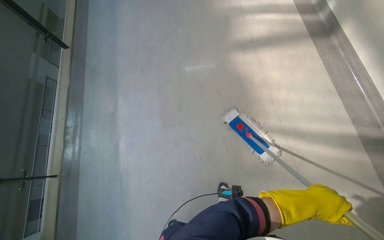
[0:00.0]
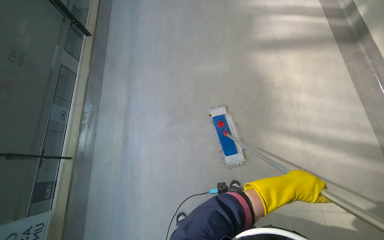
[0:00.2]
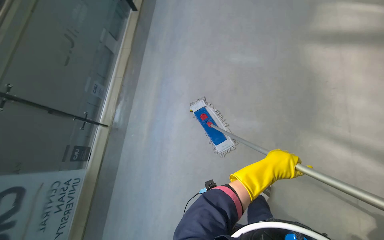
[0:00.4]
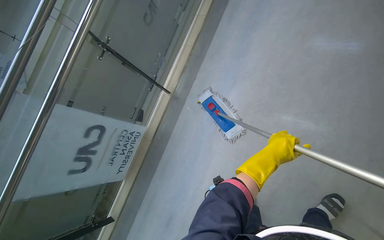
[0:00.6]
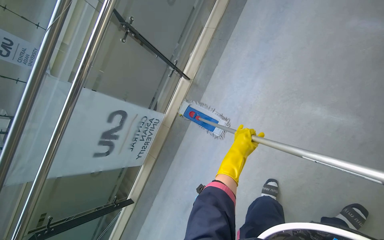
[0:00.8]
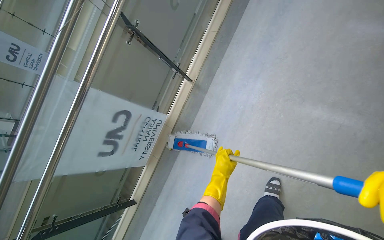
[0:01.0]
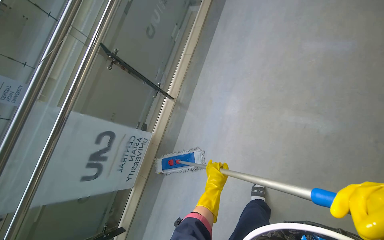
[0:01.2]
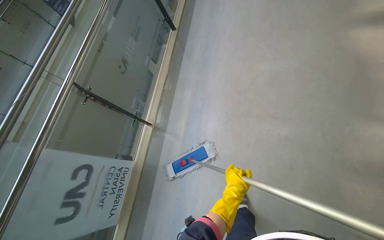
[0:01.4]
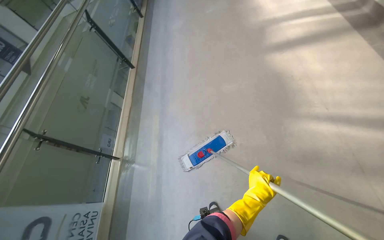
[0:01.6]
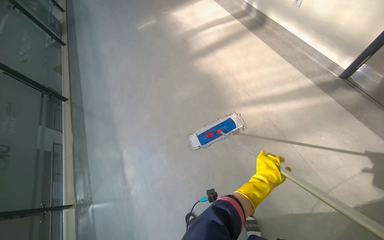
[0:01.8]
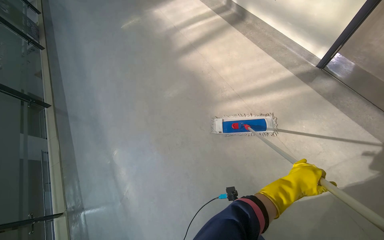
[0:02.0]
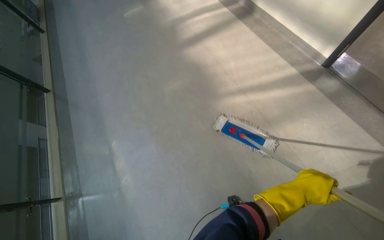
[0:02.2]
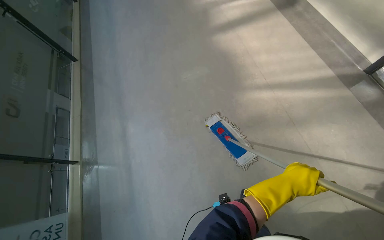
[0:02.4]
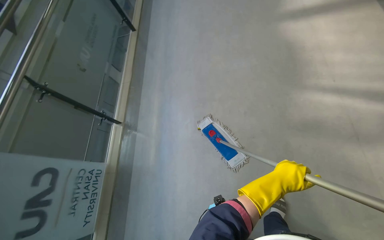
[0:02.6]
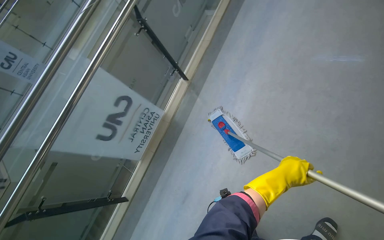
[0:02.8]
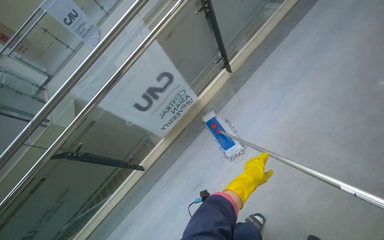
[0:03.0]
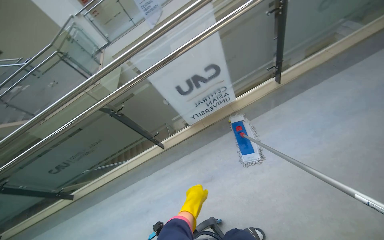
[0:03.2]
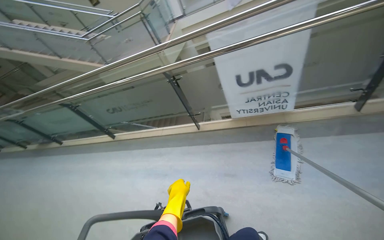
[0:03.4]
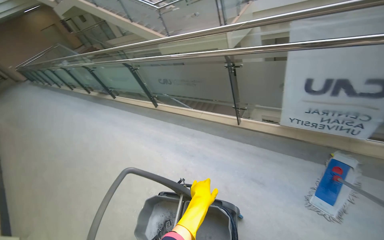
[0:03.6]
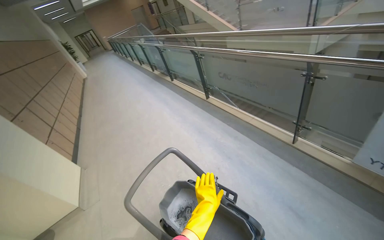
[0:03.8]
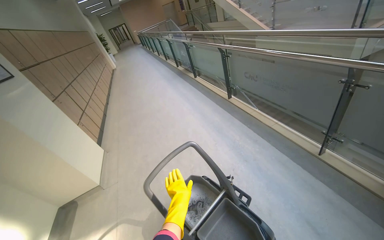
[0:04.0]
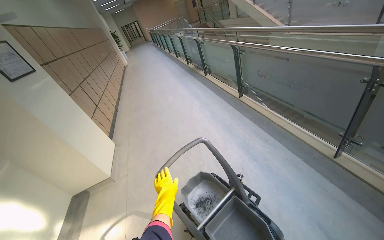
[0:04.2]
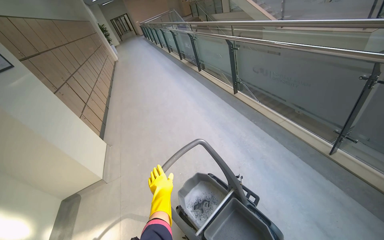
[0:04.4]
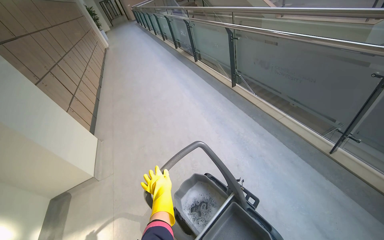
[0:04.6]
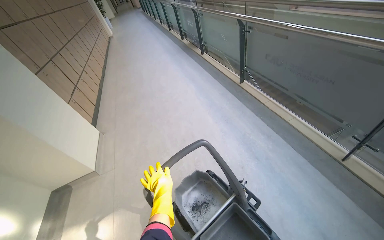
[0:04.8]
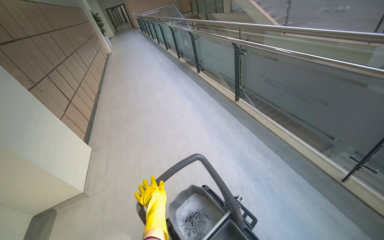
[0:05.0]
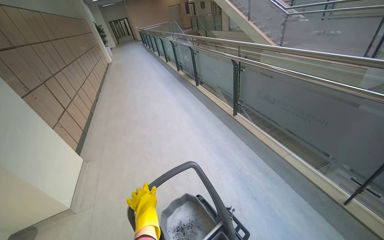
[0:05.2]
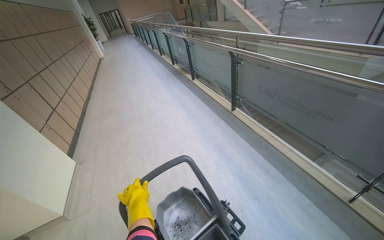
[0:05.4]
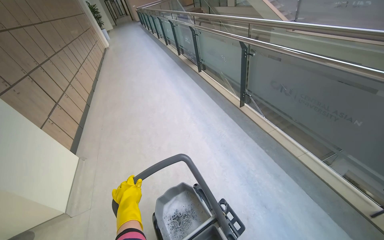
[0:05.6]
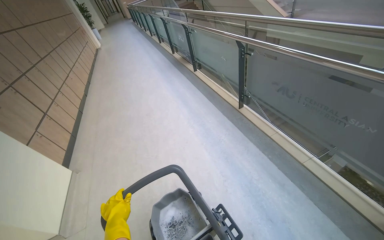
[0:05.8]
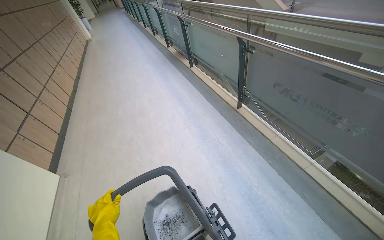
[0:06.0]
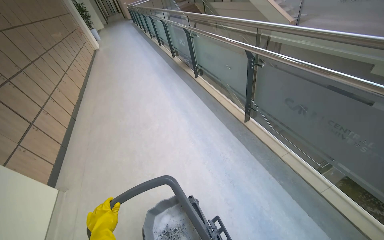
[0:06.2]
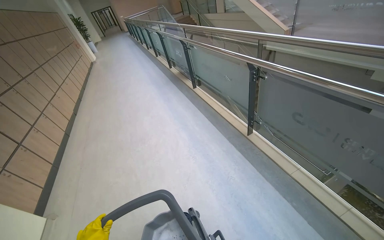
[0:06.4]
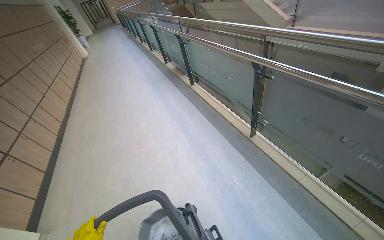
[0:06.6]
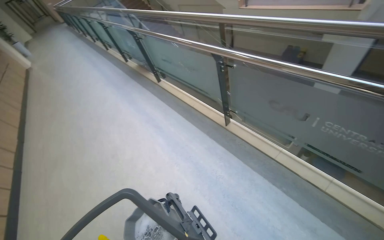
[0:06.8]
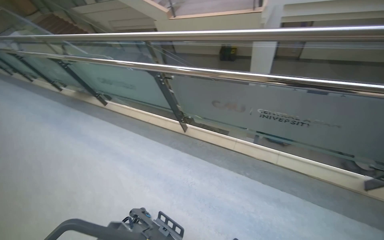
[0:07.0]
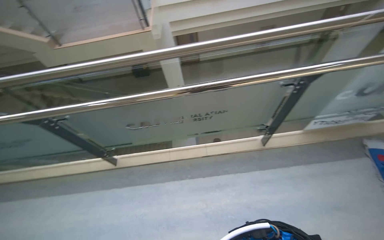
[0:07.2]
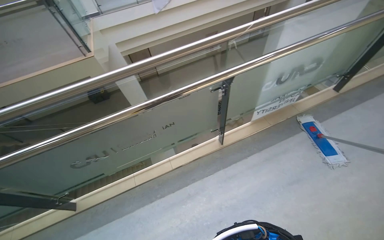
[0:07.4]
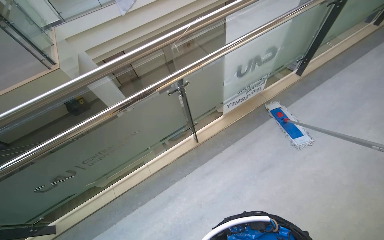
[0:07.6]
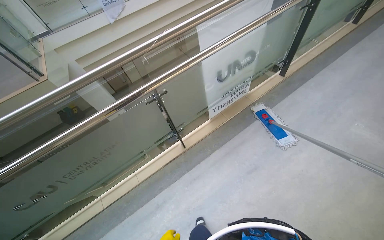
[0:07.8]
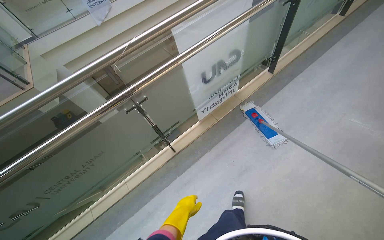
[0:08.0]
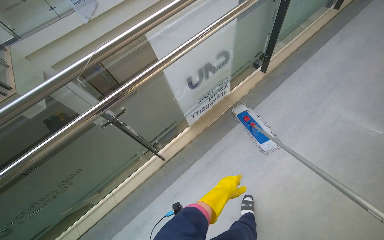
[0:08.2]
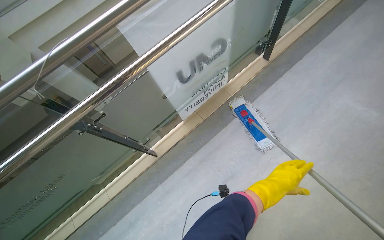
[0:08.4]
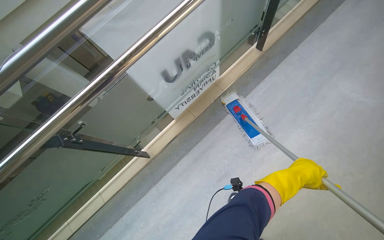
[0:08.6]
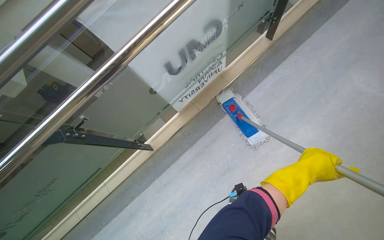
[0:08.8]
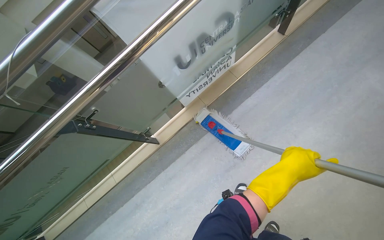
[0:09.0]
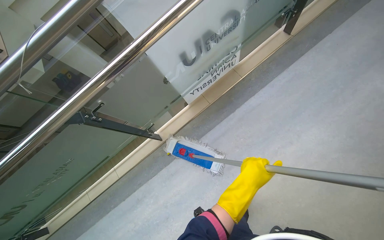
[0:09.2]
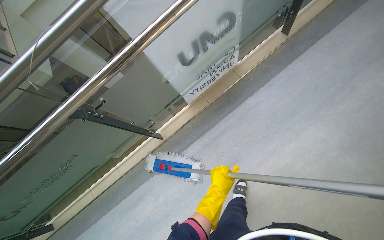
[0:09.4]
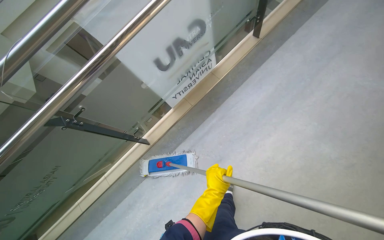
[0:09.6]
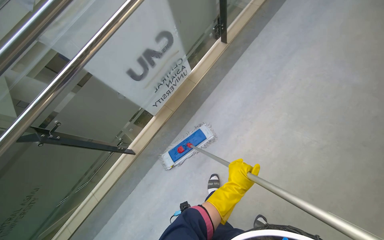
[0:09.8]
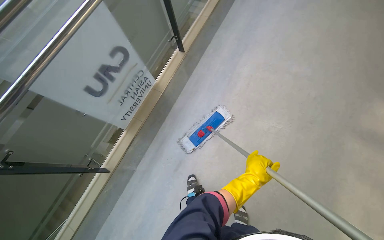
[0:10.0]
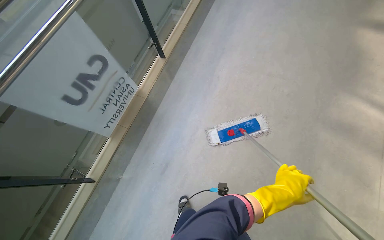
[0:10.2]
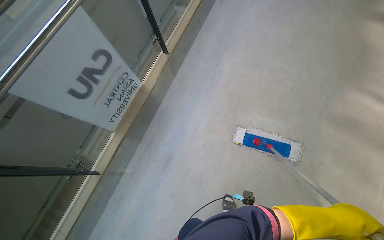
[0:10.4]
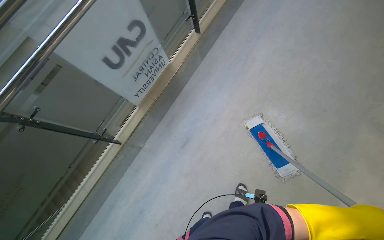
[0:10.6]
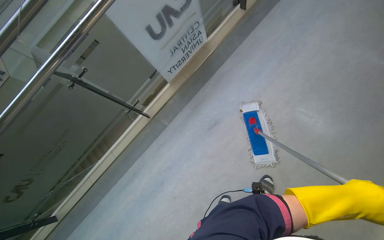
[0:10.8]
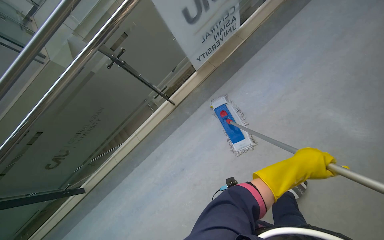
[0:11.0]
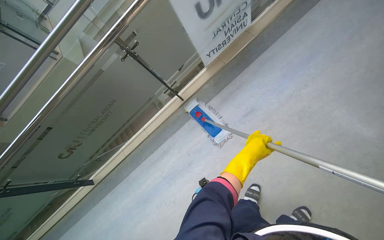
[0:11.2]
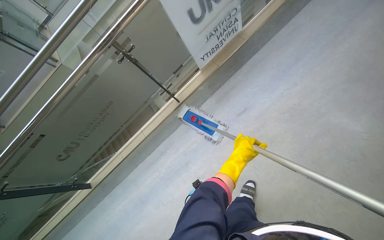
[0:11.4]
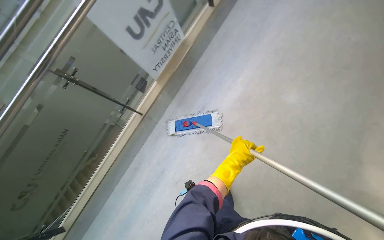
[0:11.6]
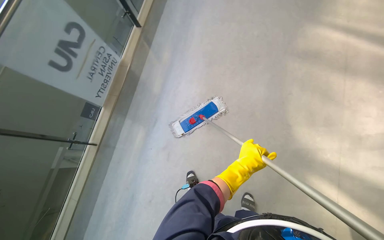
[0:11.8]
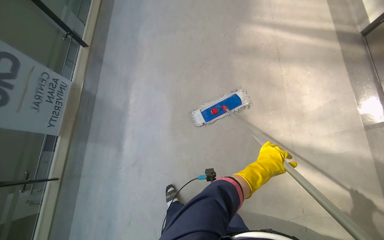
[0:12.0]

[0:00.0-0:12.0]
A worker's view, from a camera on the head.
Job: mopping floor.
The whole recording: Mopping hallway floor. The worker mops the hallway floor using a flat mop and a bucket.
0:00.0 to 0:01.6: The head travels some 50 cm. The view swings roughly 20 degrees to the left. The wearer looks approximately 20 degrees further upward.
0:01.6 to 0:03.0: The camera travels approximately 40 cm. The head turns to the left by some 50 degrees. The wearer looks roughly 20 degrees further downward.
0:03.0 to 0:04.4: The camera is carried approximately 40 cm. The wearer looks approximately 105 degrees further to the left. The view tips downward by about 15 degrees.
0:04.4 to 0:06.0: The camera travels some 60 cm.
0:06.0 to 0:07.6: The wearer looks some 95 degrees further to the right.
0:07.6 to 0:09.0: The camera travels roughly 70 cm. The view tips downward by about 20 degrees.
0:09.0 to 0:10.4: The wearer moves roughly 60 cm. The head rotates approximately 25 degrees to the right. The wearer looks approximately 15 degrees further upward.
0:10.4 to 0:12.0: The head travels some 50 cm.

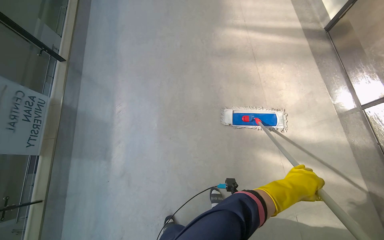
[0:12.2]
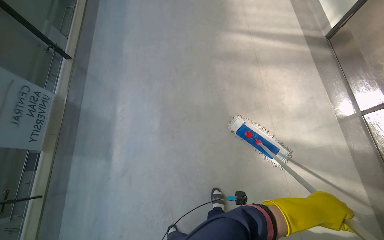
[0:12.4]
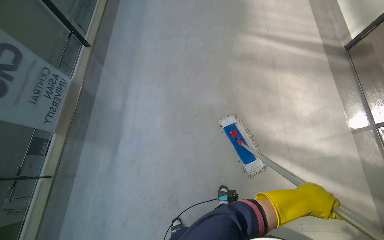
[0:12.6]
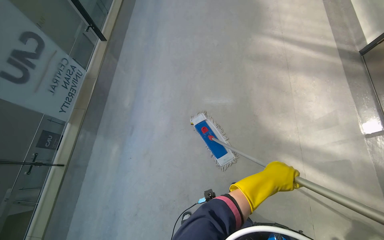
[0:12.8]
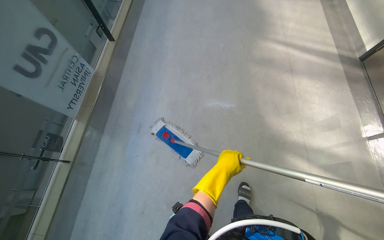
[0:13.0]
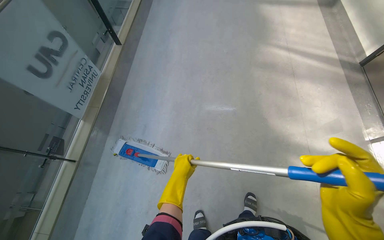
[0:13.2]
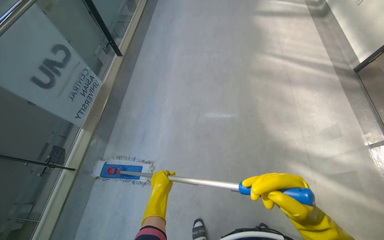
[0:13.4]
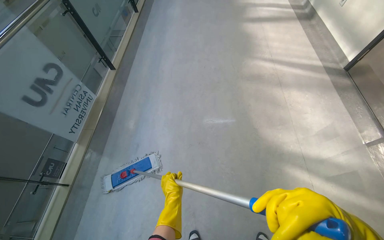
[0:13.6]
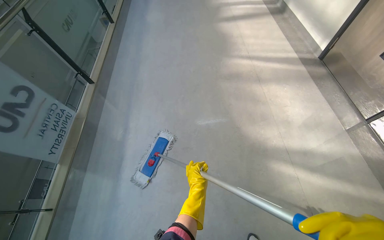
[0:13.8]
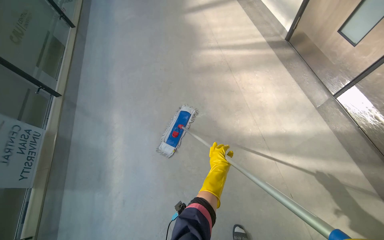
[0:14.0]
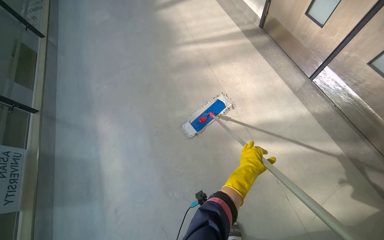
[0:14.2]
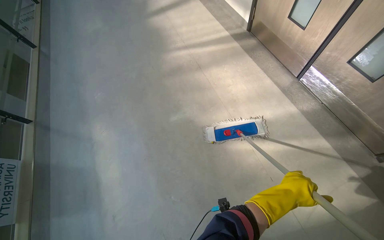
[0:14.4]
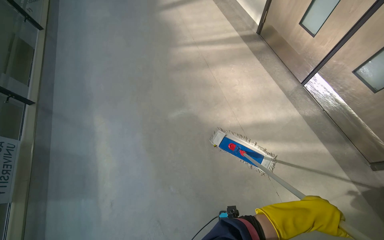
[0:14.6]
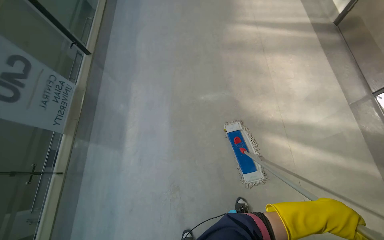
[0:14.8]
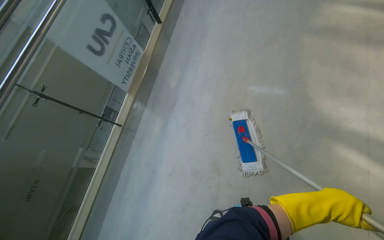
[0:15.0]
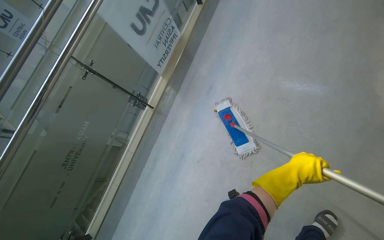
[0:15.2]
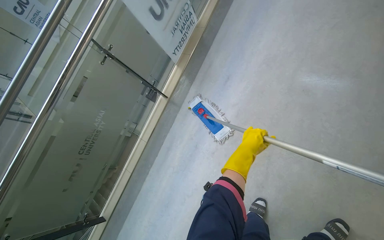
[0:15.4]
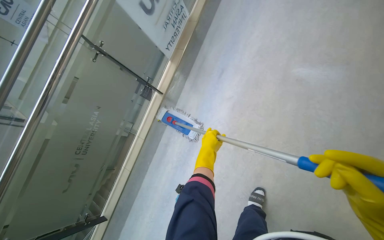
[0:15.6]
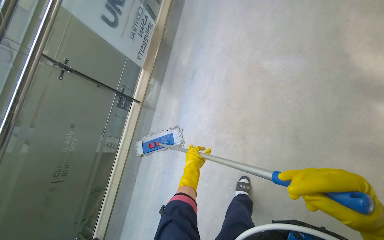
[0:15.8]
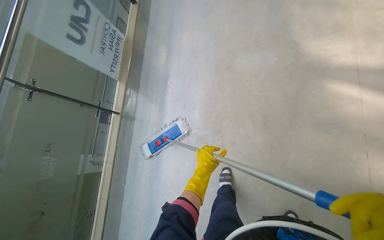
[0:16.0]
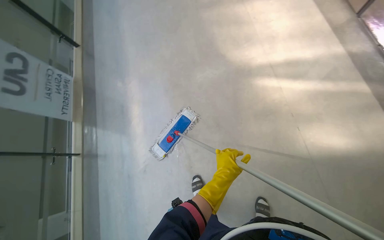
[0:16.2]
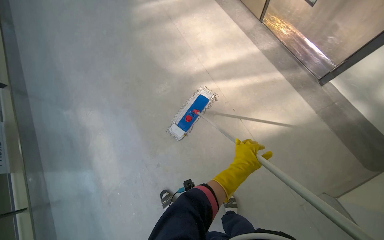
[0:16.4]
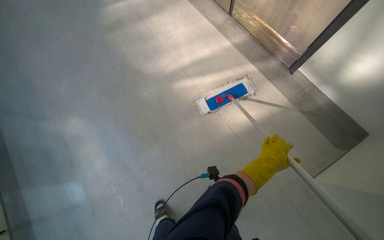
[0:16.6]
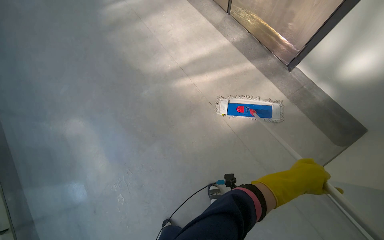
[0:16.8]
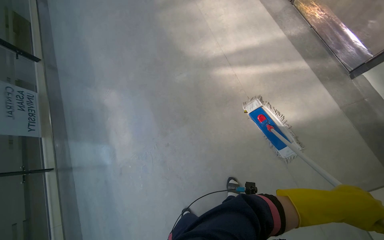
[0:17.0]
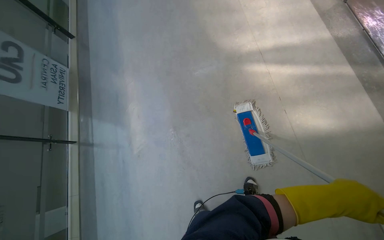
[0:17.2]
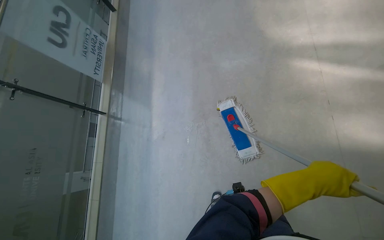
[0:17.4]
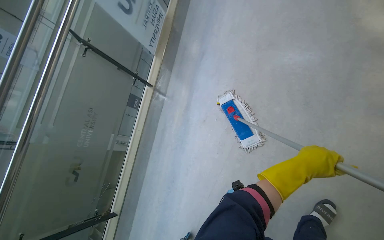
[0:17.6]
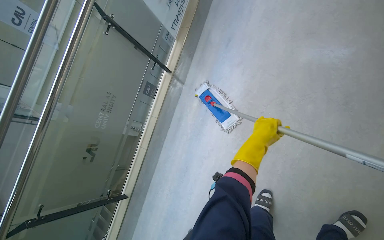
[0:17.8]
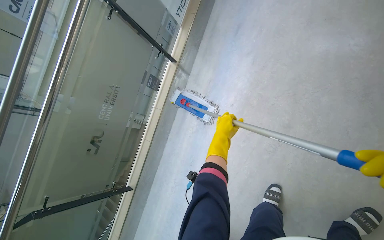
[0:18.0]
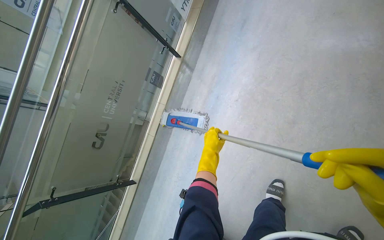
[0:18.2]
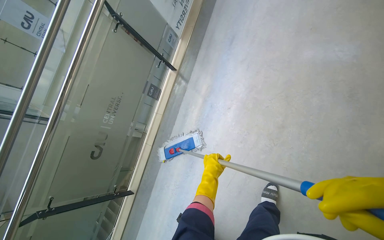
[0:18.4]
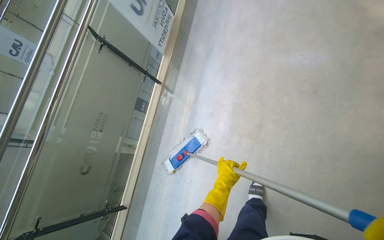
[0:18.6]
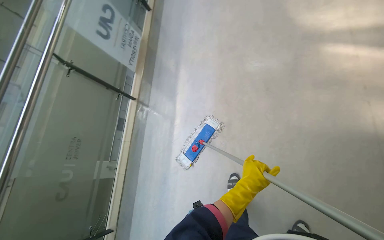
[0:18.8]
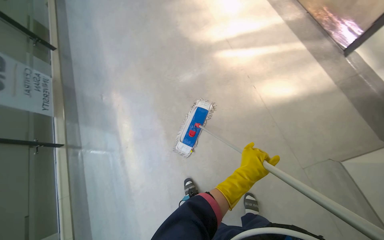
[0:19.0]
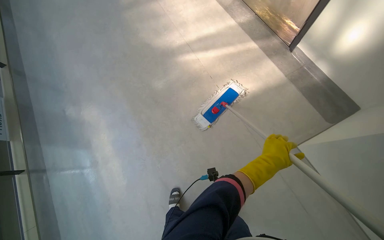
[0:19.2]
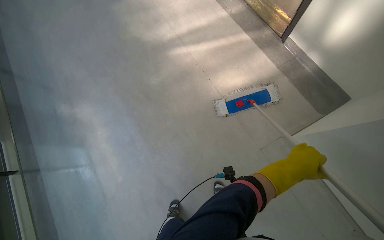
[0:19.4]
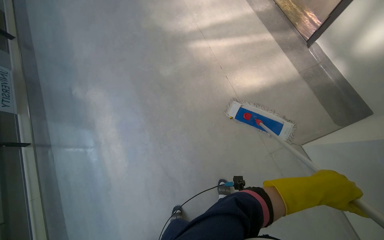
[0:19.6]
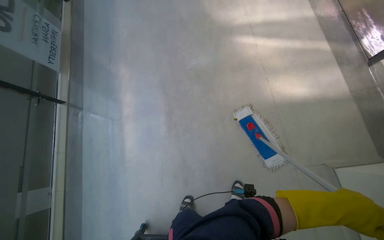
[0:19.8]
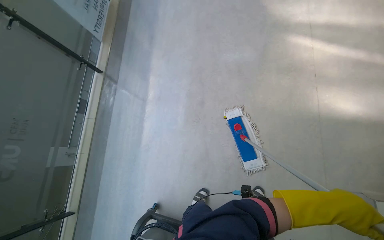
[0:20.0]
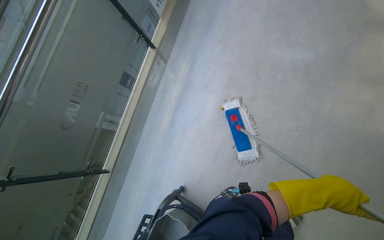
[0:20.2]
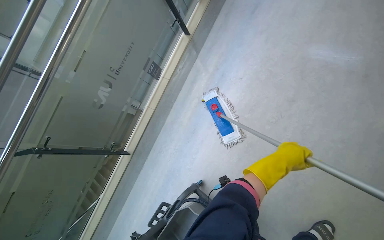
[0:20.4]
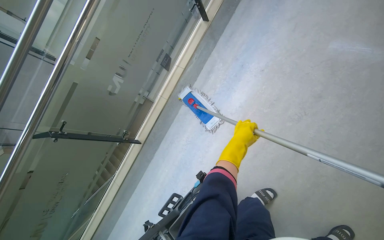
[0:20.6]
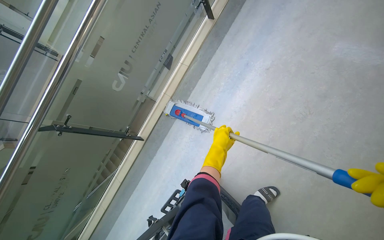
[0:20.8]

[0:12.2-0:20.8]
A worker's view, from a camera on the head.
Job: mopping floor.
The whole recording: Mopping hallway floor. The worker mops the hallway floor using a flat mop and a bucket.
0:12.2 to 0:13.6: The left hand heads to the left, covering some 60 cm.
0:13.6 to 0:15.0: The wearer's head swings approximately 20 degrees to the left. The view tips downward by some 15 degrees.
0:15.0 to 0:16.6: The head travels some 60 cm. The wearer looks about 50 degrees further to the right.
0:16.6 to 0:18.0: The camera travels approximately 70 cm. The head turns to the left by roughly 60 degrees. The view tilts roughly 20 degrees downward.
0:18.0 to 0:19.4: The camera is carried some 70 cm. The wearer looks roughly 55 degrees further to the right. The view tilts approximately 20 degrees upward.
0:19.4 to 0:20.8: The wearer moves about 60 cm. The wearer's head swings approximately 70 degrees to the left. The camera pitches downward, by approximately 15 degrees.
